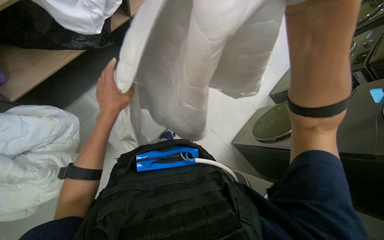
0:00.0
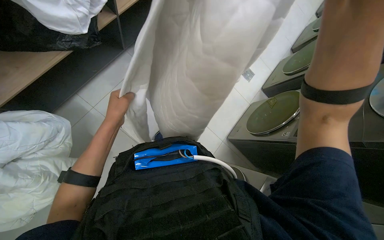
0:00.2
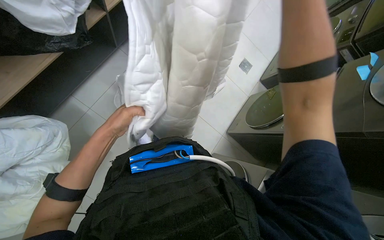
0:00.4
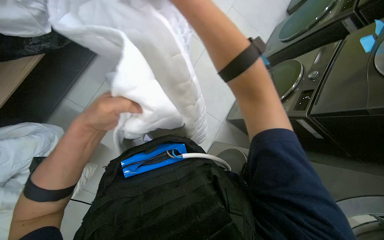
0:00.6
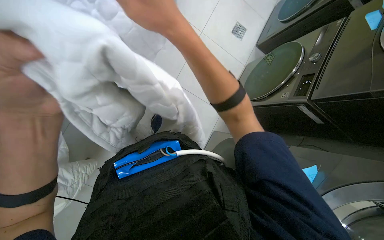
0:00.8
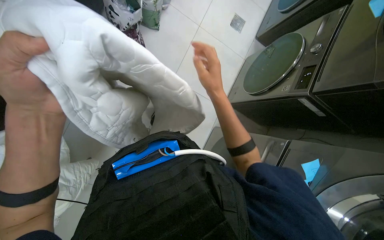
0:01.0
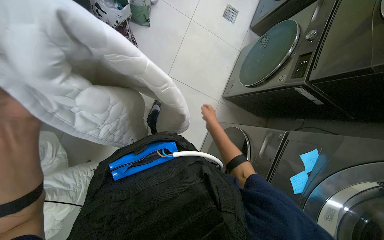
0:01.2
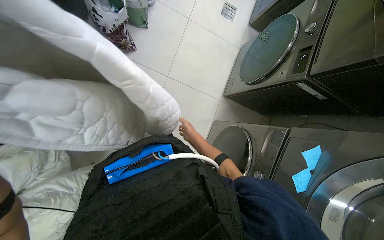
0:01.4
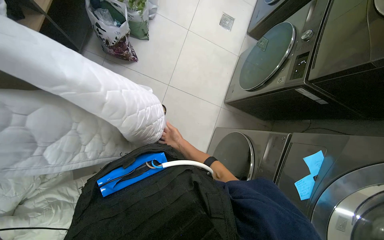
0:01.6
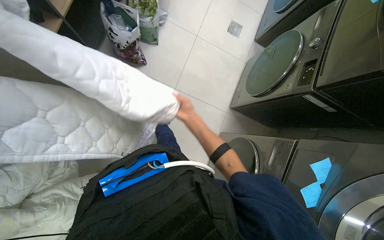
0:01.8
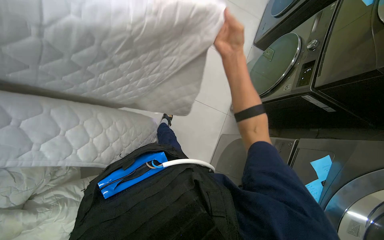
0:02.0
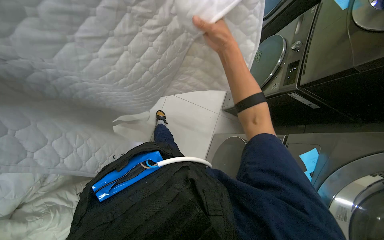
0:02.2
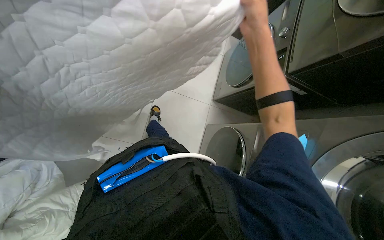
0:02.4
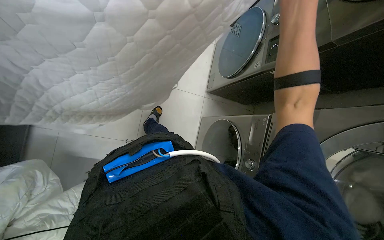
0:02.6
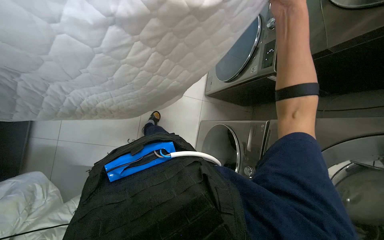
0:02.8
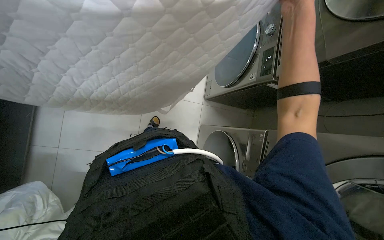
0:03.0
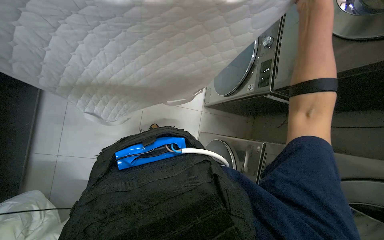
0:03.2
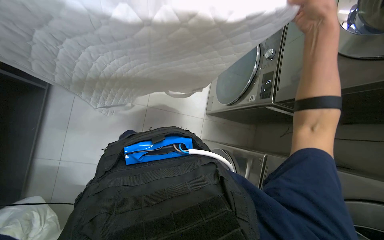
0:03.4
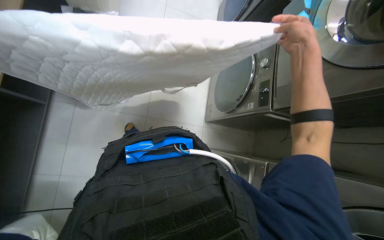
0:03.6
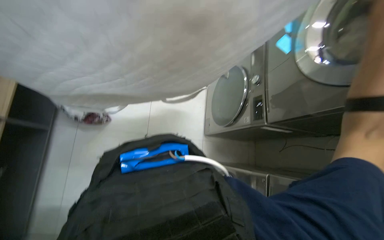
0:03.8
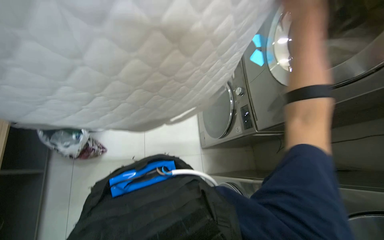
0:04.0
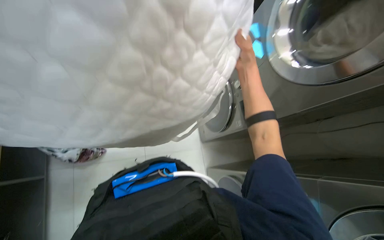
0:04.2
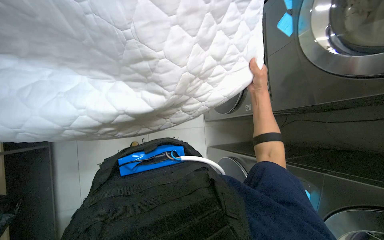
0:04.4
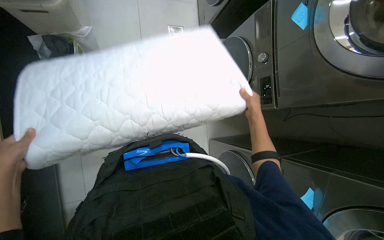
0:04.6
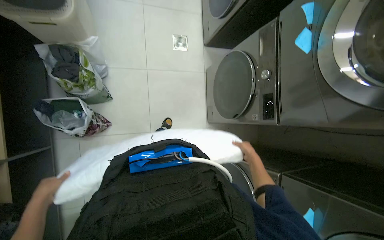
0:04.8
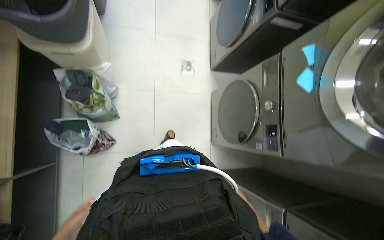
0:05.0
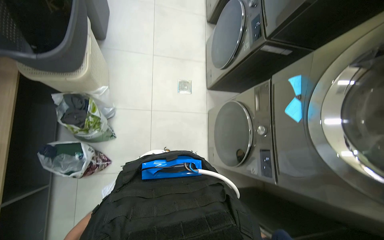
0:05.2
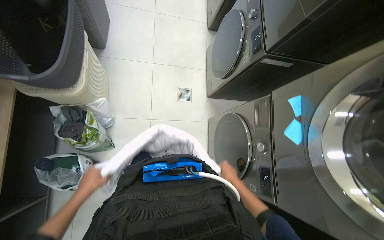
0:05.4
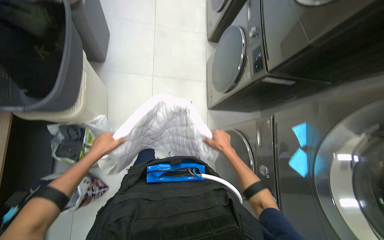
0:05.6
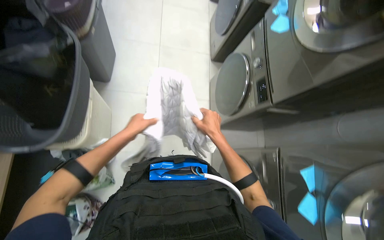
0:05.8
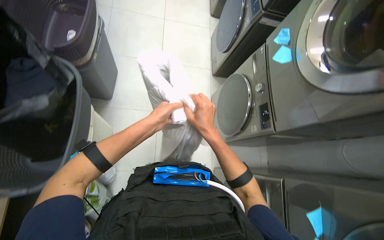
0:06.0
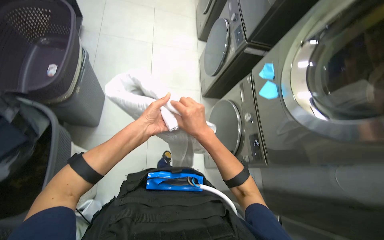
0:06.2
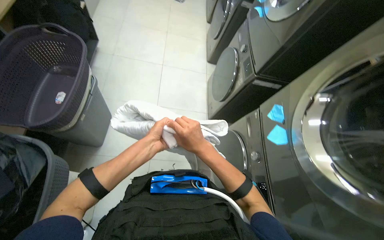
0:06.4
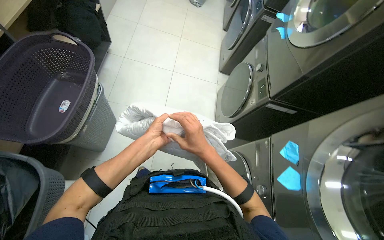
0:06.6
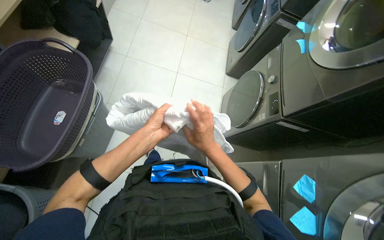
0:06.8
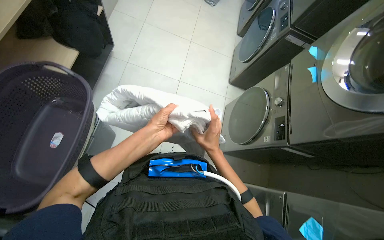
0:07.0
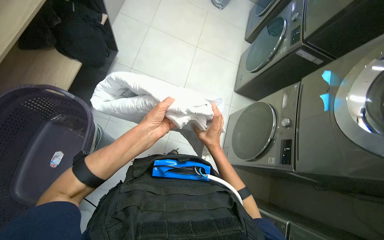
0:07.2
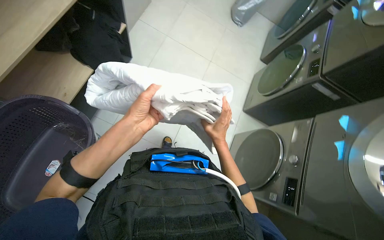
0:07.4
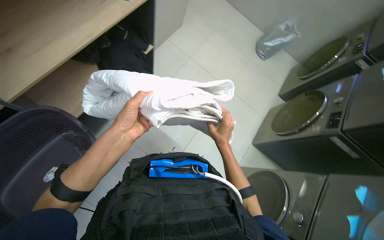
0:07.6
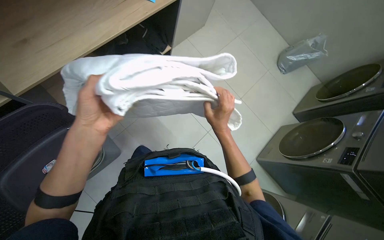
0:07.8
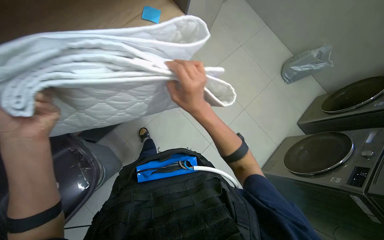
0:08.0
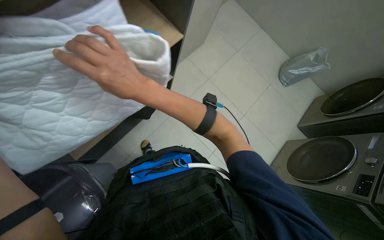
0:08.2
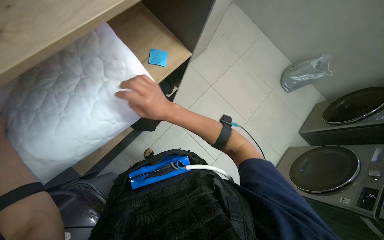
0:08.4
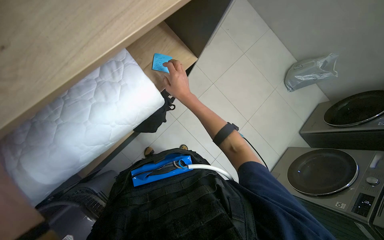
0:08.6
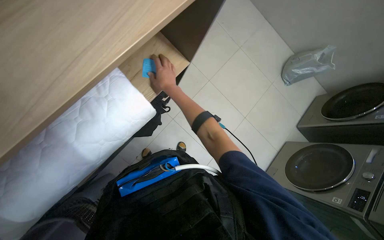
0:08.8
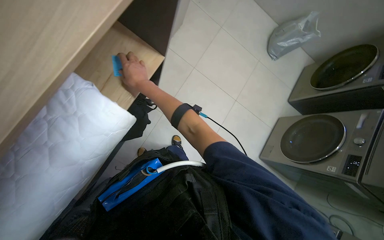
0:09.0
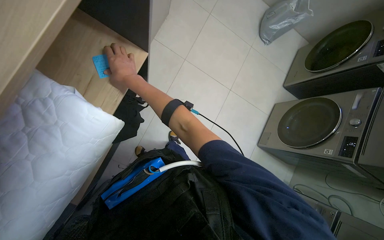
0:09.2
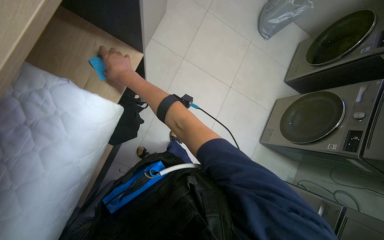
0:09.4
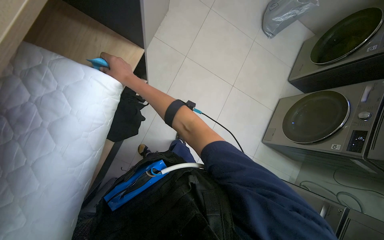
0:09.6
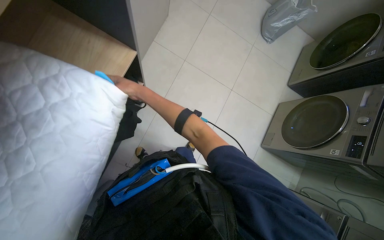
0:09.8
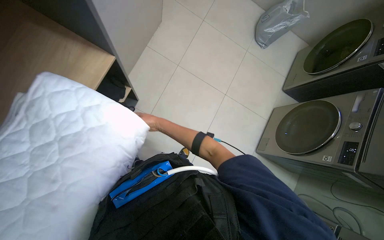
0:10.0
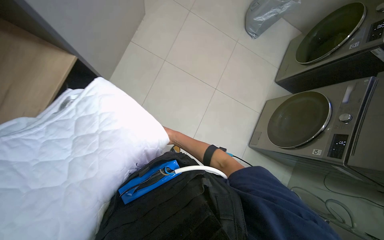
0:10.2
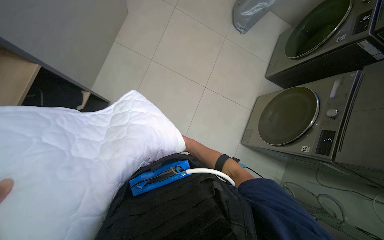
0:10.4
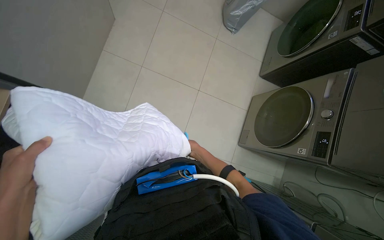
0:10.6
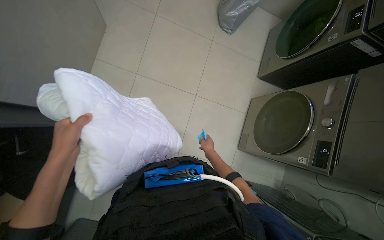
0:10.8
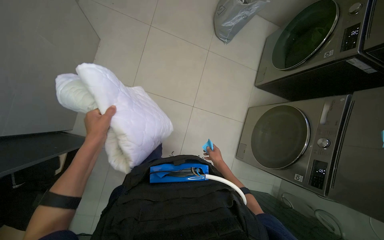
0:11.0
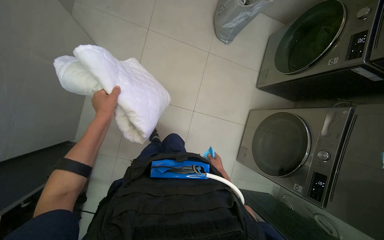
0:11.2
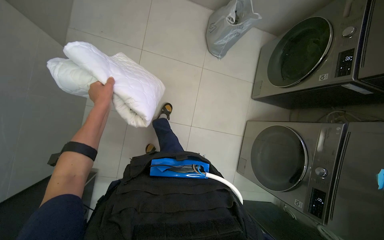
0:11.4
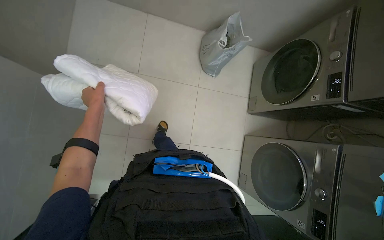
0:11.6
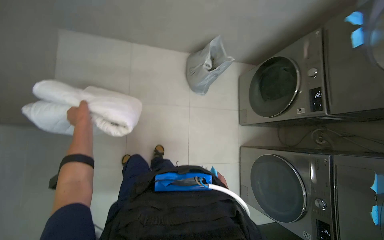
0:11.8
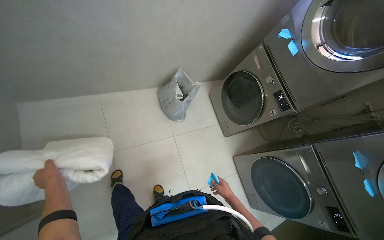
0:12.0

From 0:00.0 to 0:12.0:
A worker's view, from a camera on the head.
Job: managing laundry.
The whole recording: Folding and organizing linens. The worker folds and organizes various white linens and quilted items, placing them on shelves and laying them out on the floor.
From 0:01.6 to 0:03.0: The right hand heads nearer to the camera, up the picture and to the right, covering approximately 60 cm.
From 0:03.0 to 0:04.4: The view tilts about 15 degrees upward.
From 0:04.4 to 0:06.0: The camera pitches upward, by some 30 degrees. The right hand goes approximately 25 cm to the left, and travels down the picture and back again, some 35 cm each way.
From 0:06.0 to 0:07.6: The wearer moves roughly 1 m. Everything in view rotates about 30 degrees clockwise.
From 0:07.6 to 0:09.0: The right hand is displaced up the picture and to the left by approximately 30 cm.
From 0:09.0 to 0:10.4: The right hand is displaced to the right, farther from the camera and down the picture by some 50 cm.
From 0:10.4 to 0:12.0: The camera is carried some 60 cm. The head turns to the right by roughly 35 degrees. The wearer looks about 20 degrees further upward.

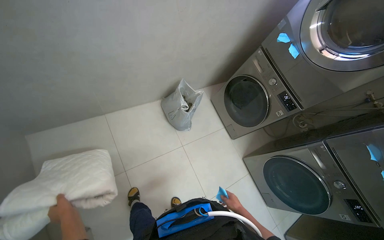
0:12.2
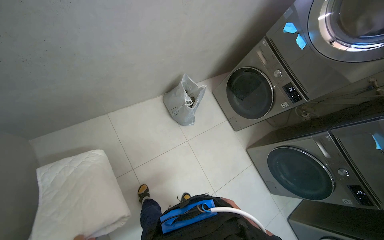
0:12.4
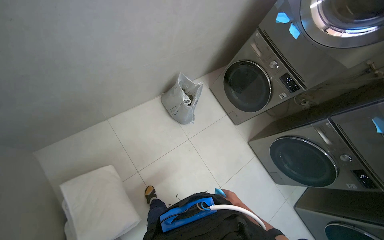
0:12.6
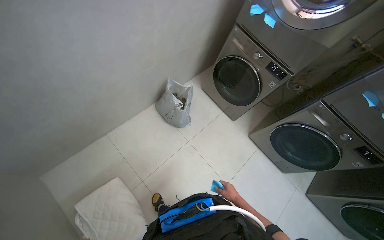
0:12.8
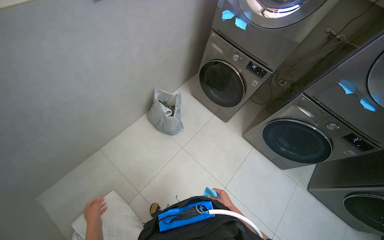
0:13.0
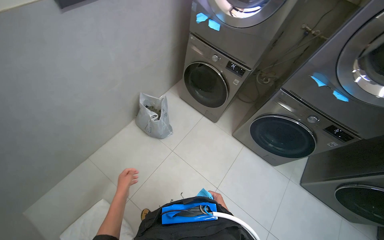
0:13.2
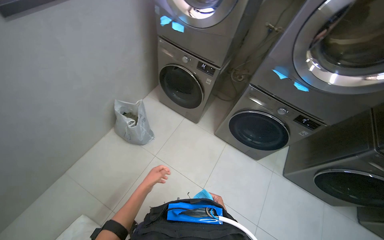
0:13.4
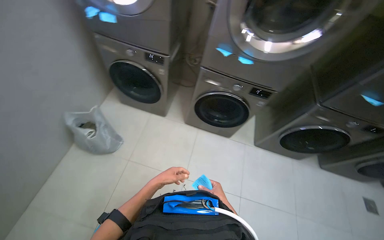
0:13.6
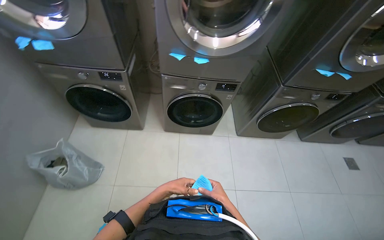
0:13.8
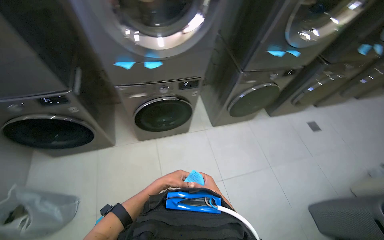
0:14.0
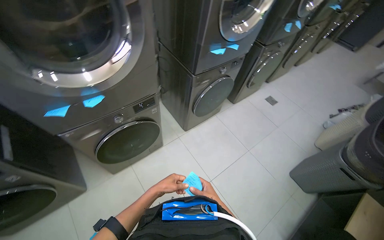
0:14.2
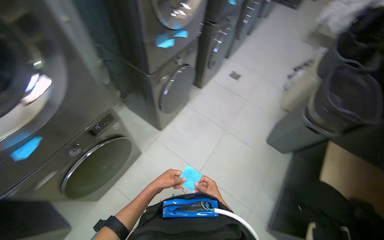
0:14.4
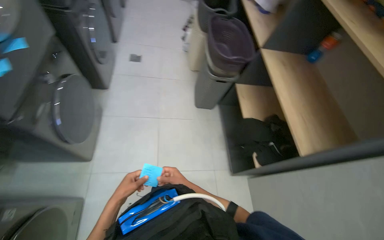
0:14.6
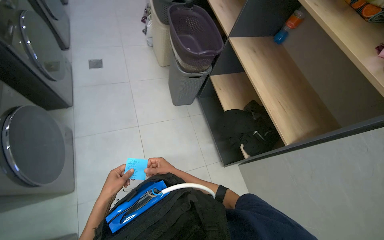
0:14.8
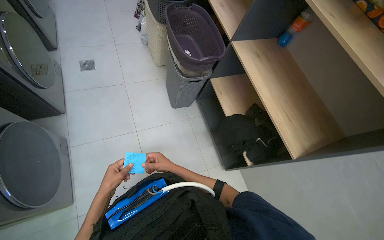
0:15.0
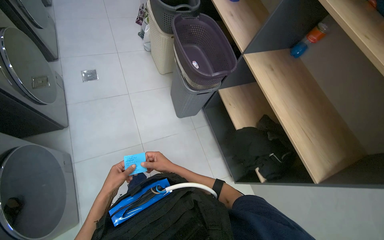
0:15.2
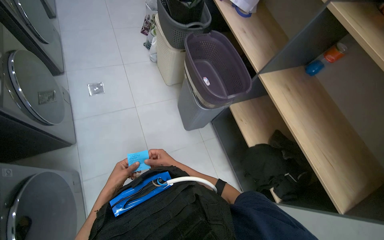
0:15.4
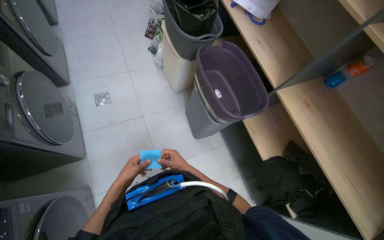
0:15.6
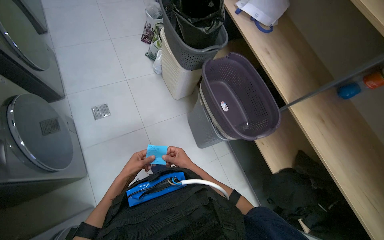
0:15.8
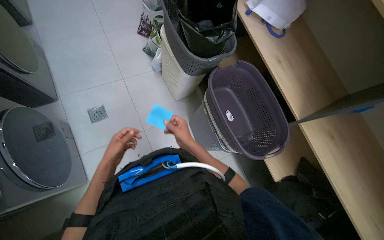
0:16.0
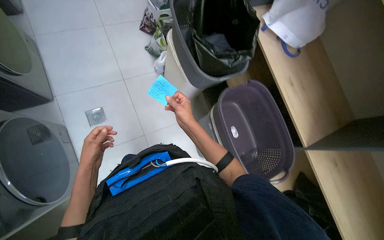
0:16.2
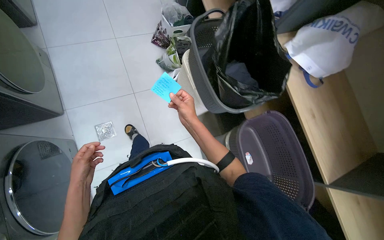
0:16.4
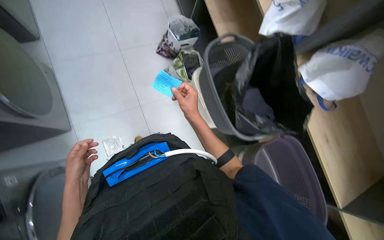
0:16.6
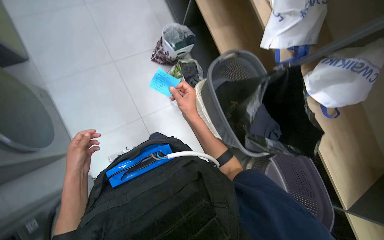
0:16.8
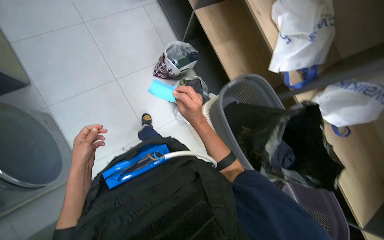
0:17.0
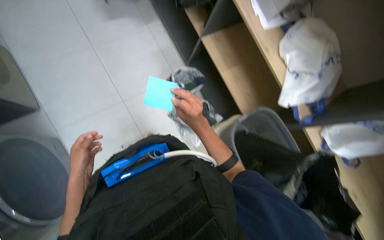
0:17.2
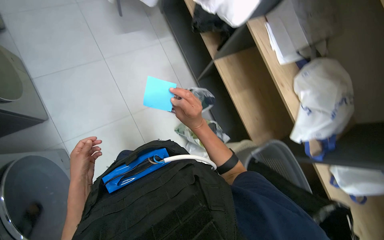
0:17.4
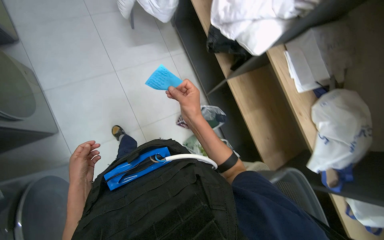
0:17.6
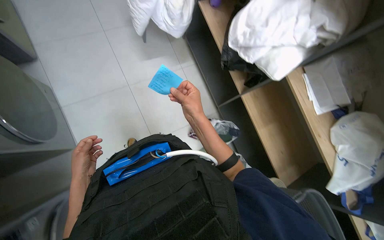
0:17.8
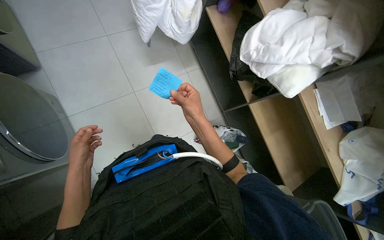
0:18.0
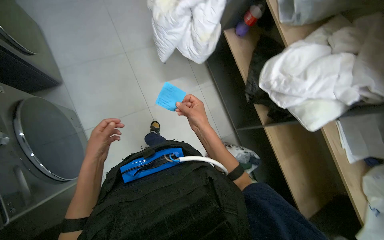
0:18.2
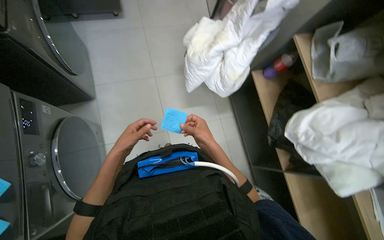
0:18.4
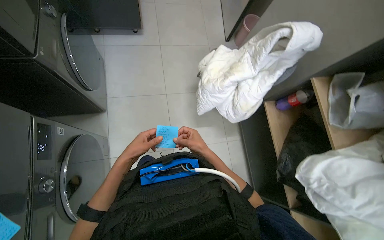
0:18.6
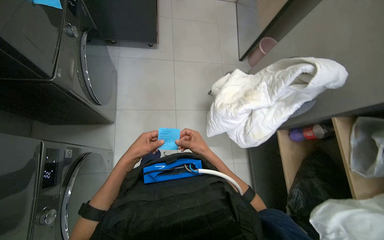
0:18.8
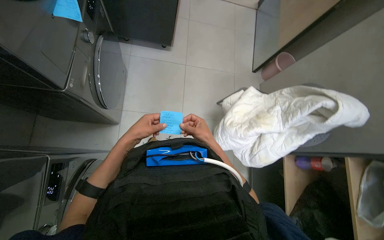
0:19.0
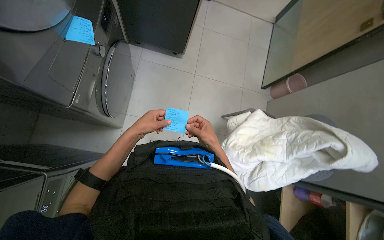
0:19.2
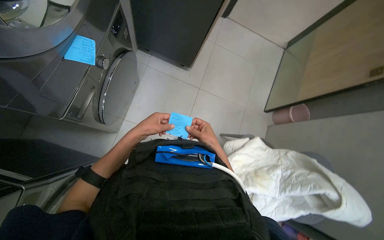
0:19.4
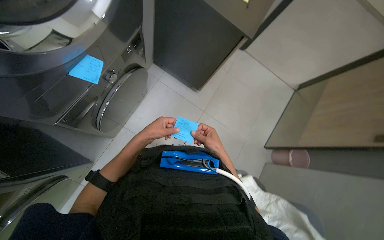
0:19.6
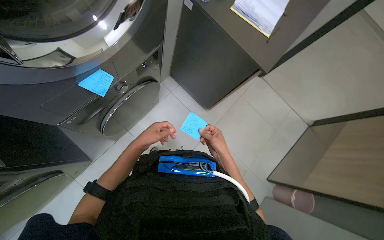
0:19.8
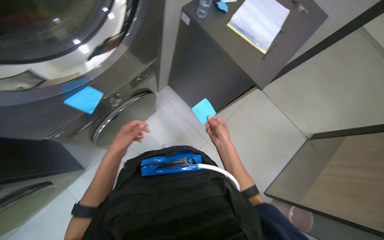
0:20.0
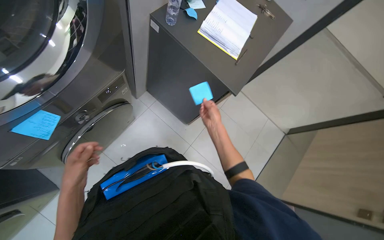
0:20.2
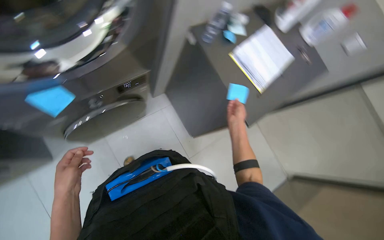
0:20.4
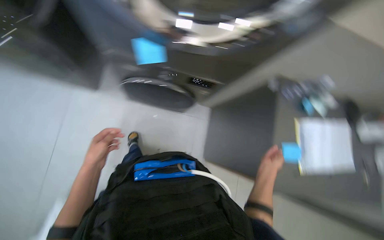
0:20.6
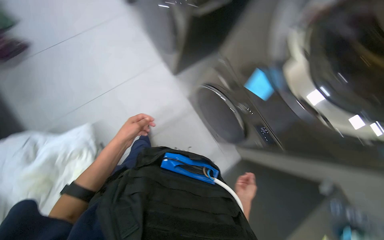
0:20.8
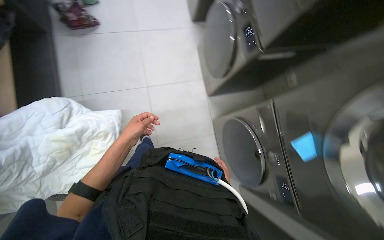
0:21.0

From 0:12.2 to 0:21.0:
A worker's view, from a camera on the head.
Job: managing laundry.
The whole recording: Folding and organizing linens. The worker folds and organizes various white linens and quilted items, placing them on shelves and laying them out on the floor.
From 0:12.2 to 0:13.6: The wearer looks some 50 degrees further to the right.
From 0:15.2 to 0:16.6: The head travels about 60 cm.
From 0:16.6 to 0:18.0: The head rotates some 25 degrees to the left. The wearer looks approximately 30 degrees further upward.
From 0:18.0 to 0:19.6: The wearer moves approximately 90 cm. The wearer's head swings approximately 60 degrees to the left. The wearer looks some 20 degrees further upward.
From 0:19.6 to 0:21.0: The wearer's head swings roughly 125 degrees to the left. The view tips upward by roughly 35 degrees.
